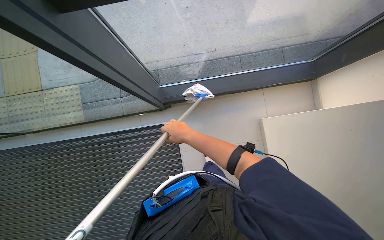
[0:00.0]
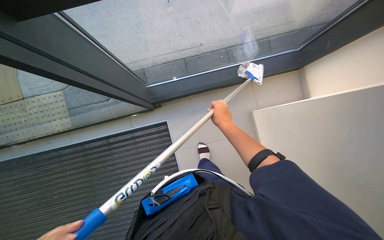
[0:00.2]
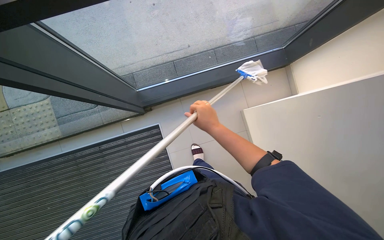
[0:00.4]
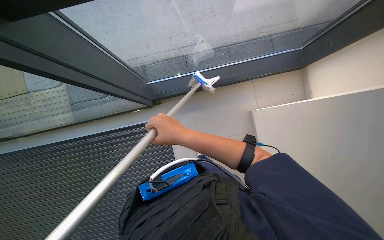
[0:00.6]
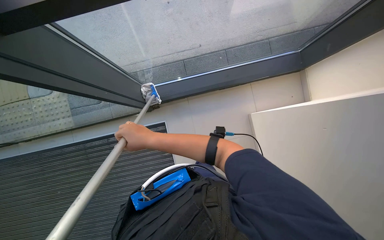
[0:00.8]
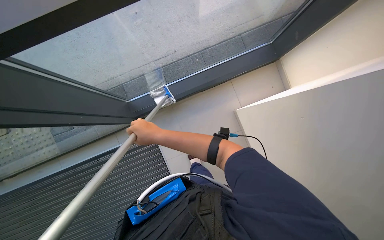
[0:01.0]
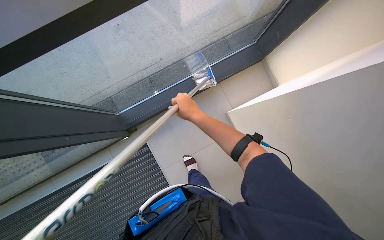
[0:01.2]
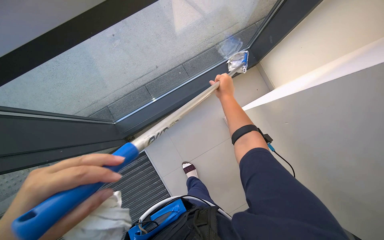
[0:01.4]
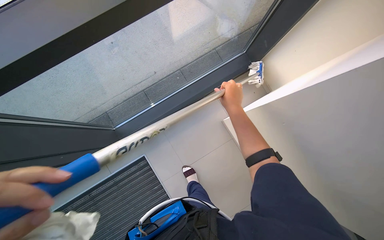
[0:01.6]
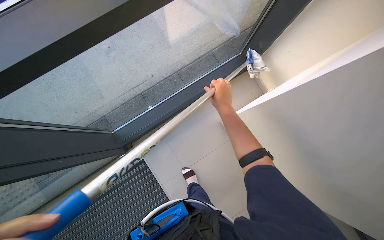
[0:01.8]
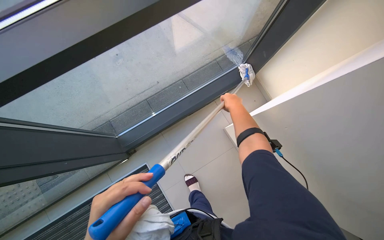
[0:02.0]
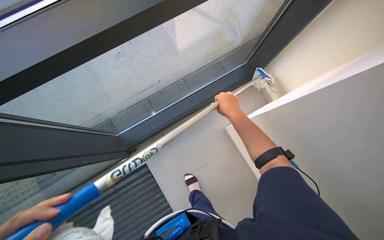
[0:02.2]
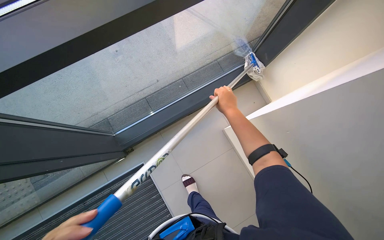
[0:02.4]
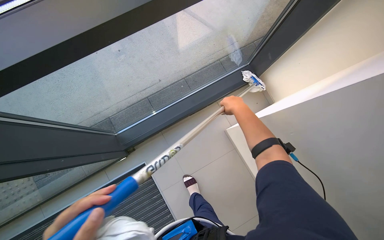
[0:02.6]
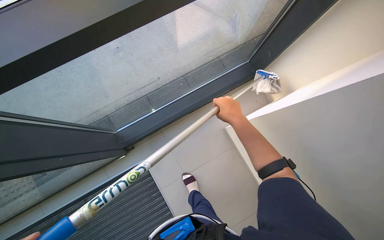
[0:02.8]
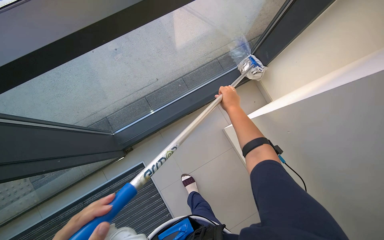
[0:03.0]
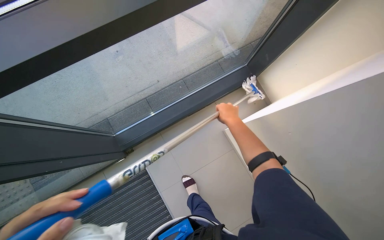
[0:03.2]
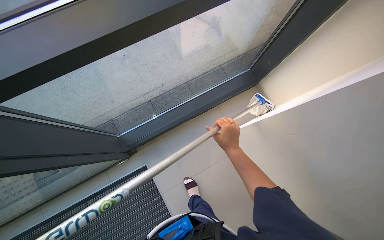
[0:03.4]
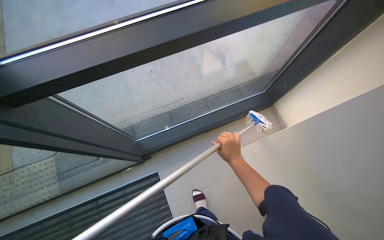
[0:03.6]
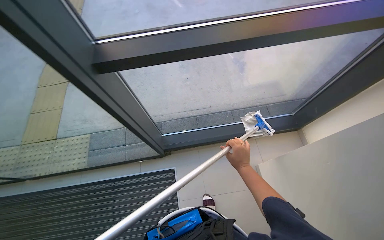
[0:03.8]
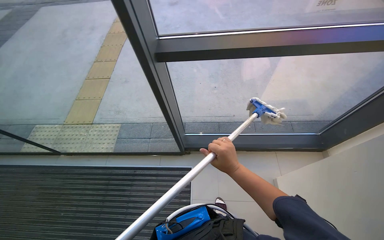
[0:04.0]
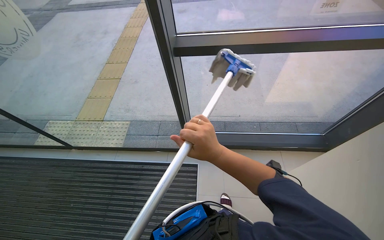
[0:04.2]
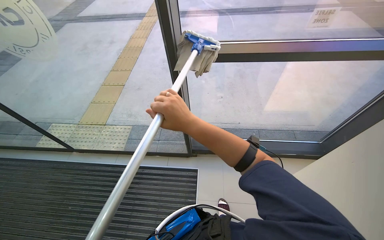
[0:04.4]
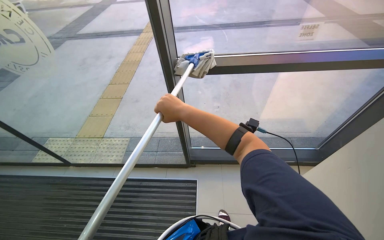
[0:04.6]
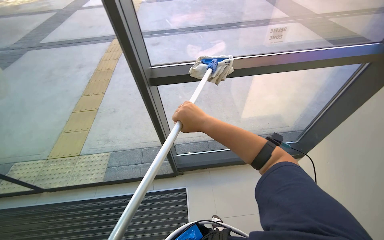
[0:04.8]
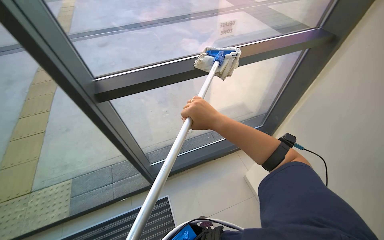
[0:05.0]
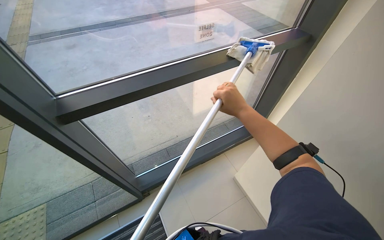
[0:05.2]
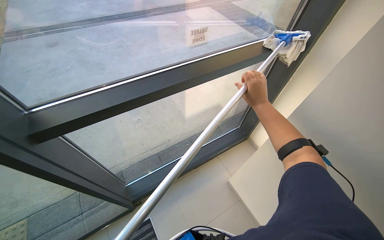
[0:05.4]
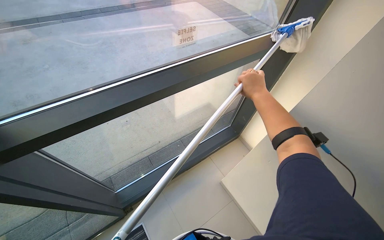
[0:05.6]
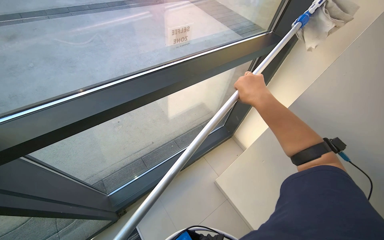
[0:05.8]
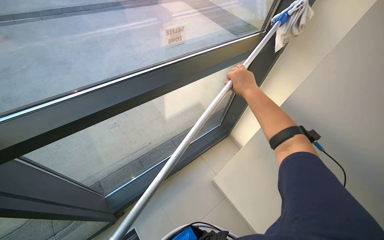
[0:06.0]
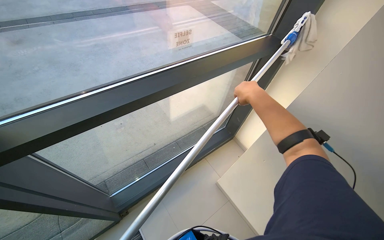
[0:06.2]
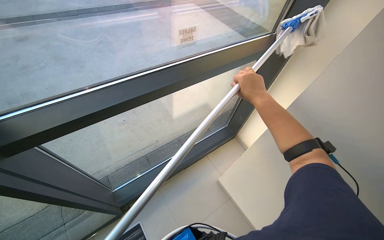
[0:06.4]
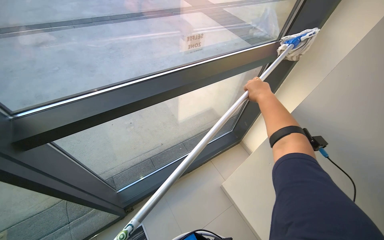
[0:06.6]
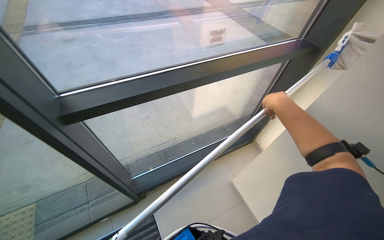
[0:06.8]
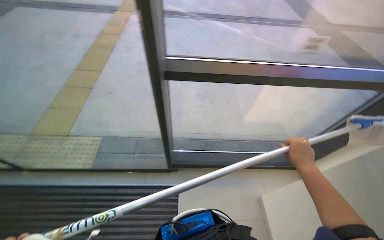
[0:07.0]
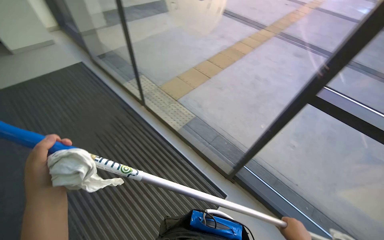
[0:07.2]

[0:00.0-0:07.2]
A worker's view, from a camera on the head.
Job: cleaning windows.
The whole recording: Cleaning glass windows. The worker cleans the large glass windows with a long-handled cleaning tool.
0:00.0 to 0:01.4: The right hand moves left and right over roughly 25 cm, changing direction 2 times.
0:01.4 to 0:02.8: The right hand goes nearer and farther, some 10 cm each way, reversing 2 times.
0:02.8 to 0:04.4: The camera is carried some 60 cm. The wearer looks roughly 35 degrees further to the left. The view tilts some 25 degrees upward.
0:04.4 to 0:05.8: The camera travels about 40 cm. The wearer looks some 40 degrees further to the right.
0:05.8 to 0:07.2: The wearer moves about 50 cm. The wearer's head swings roughly 80 degrees to the left.

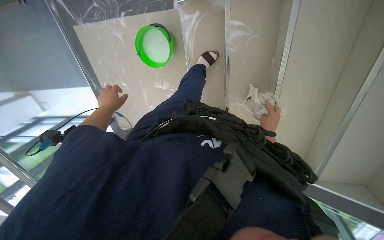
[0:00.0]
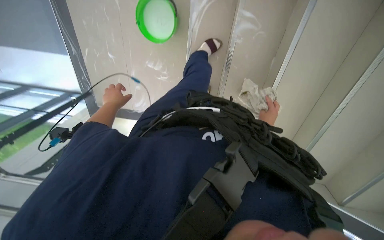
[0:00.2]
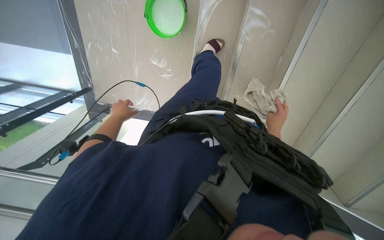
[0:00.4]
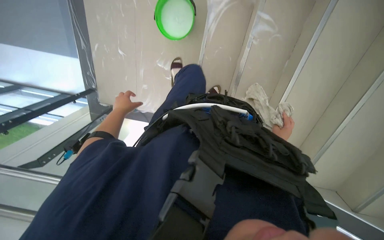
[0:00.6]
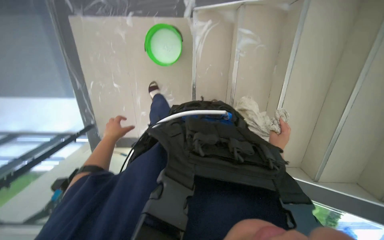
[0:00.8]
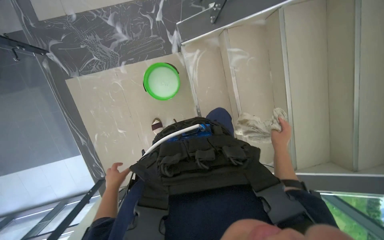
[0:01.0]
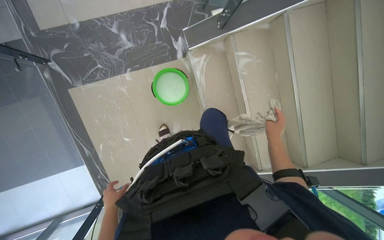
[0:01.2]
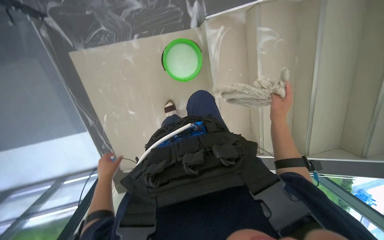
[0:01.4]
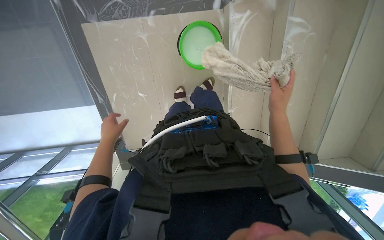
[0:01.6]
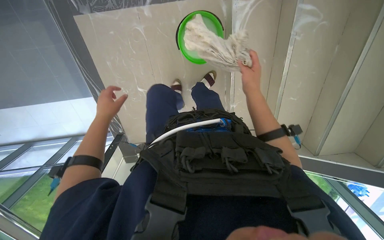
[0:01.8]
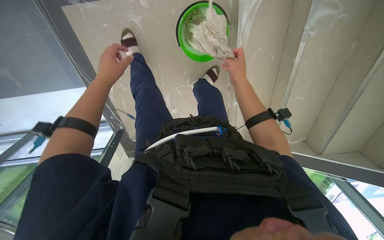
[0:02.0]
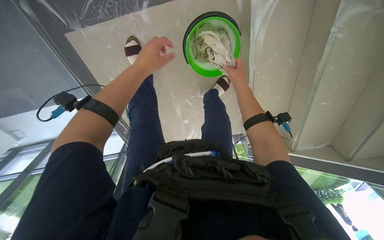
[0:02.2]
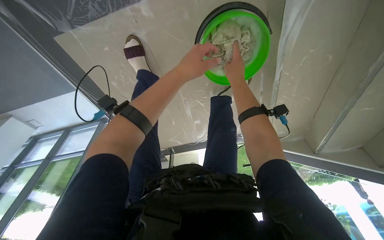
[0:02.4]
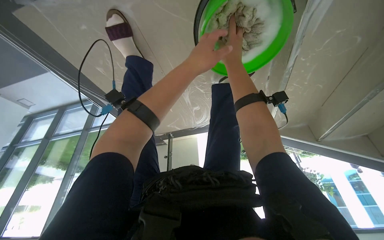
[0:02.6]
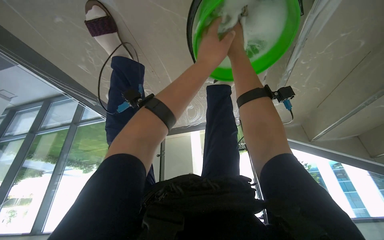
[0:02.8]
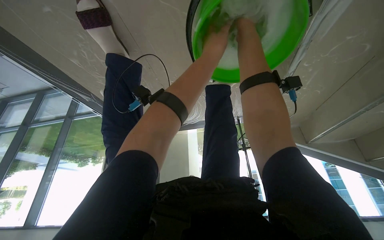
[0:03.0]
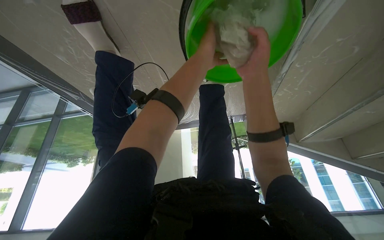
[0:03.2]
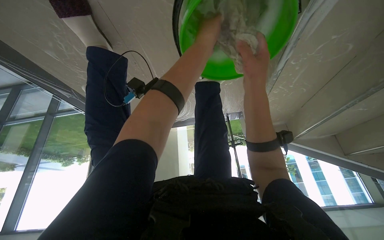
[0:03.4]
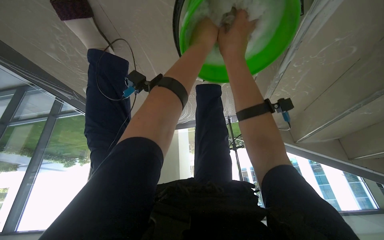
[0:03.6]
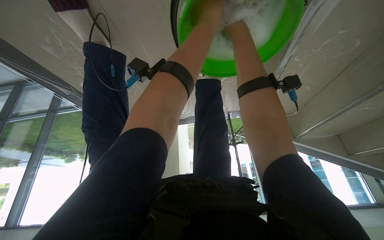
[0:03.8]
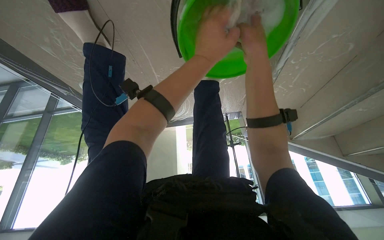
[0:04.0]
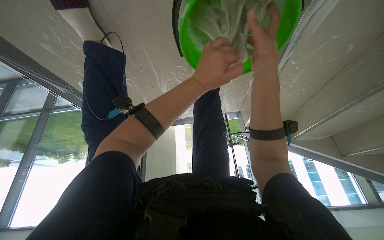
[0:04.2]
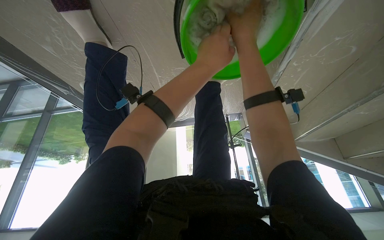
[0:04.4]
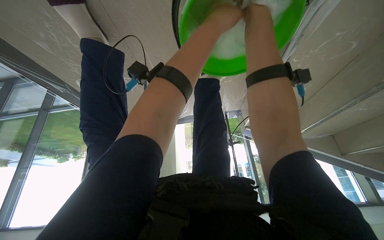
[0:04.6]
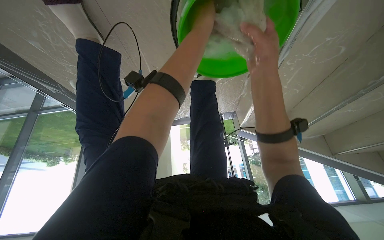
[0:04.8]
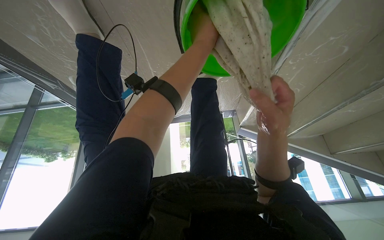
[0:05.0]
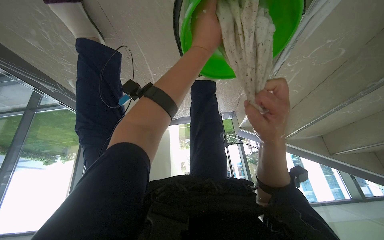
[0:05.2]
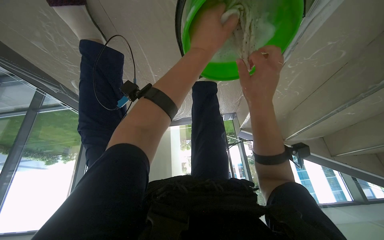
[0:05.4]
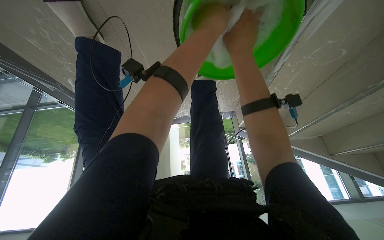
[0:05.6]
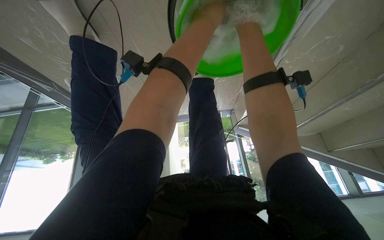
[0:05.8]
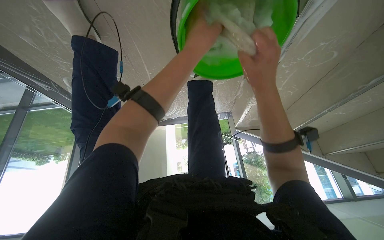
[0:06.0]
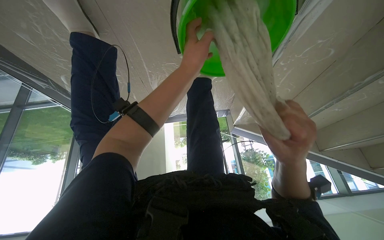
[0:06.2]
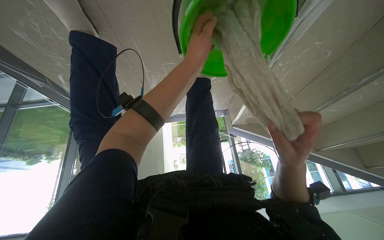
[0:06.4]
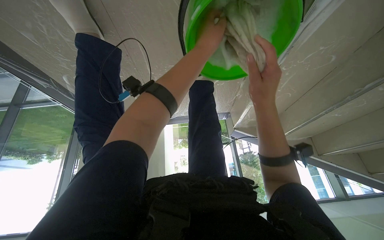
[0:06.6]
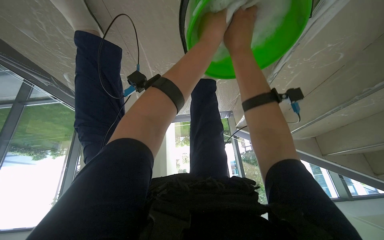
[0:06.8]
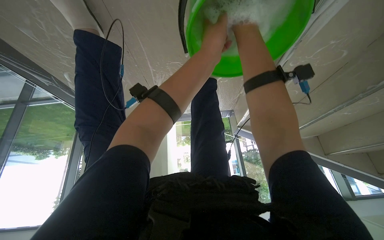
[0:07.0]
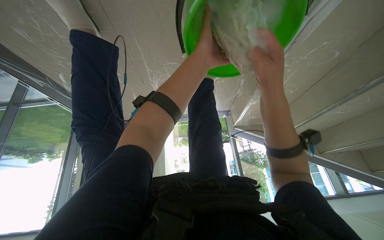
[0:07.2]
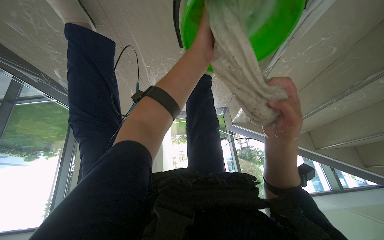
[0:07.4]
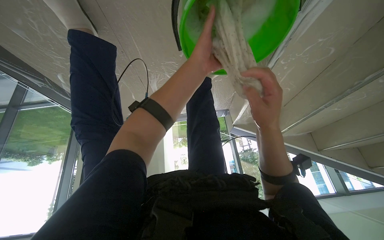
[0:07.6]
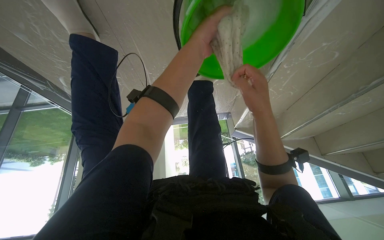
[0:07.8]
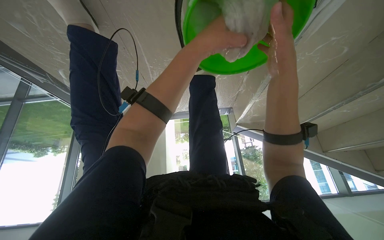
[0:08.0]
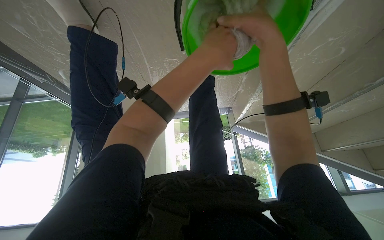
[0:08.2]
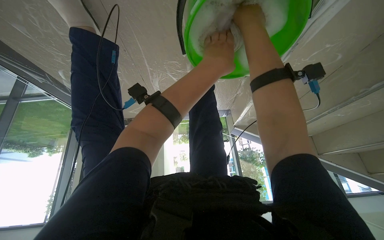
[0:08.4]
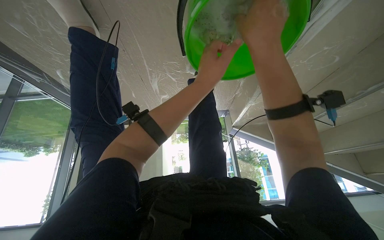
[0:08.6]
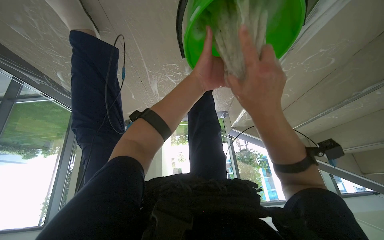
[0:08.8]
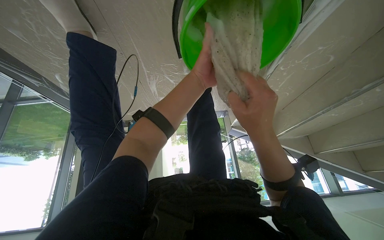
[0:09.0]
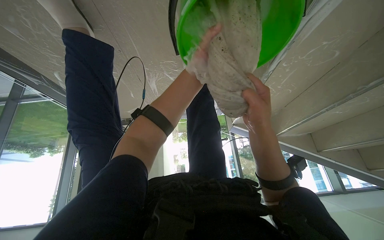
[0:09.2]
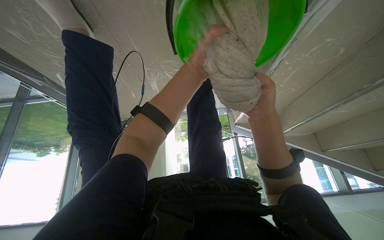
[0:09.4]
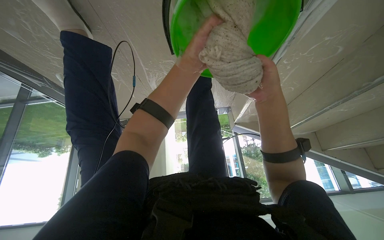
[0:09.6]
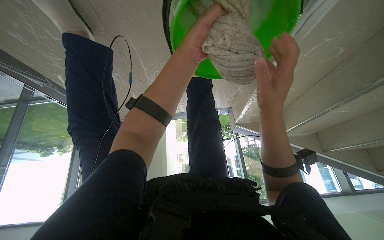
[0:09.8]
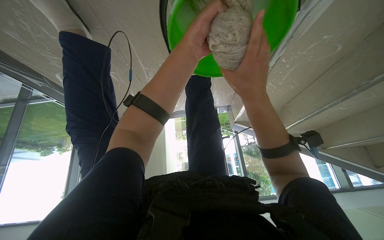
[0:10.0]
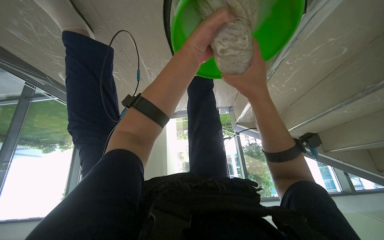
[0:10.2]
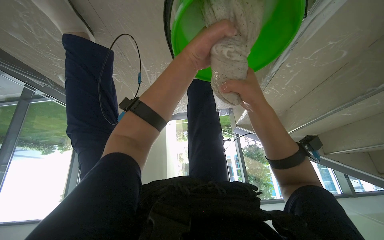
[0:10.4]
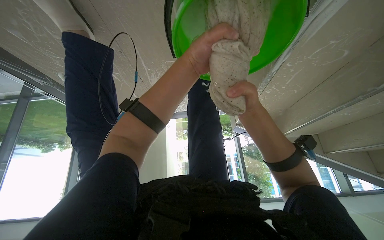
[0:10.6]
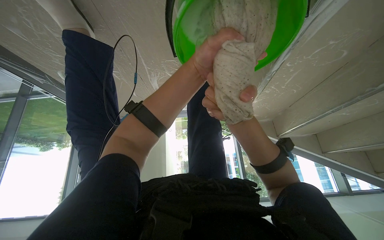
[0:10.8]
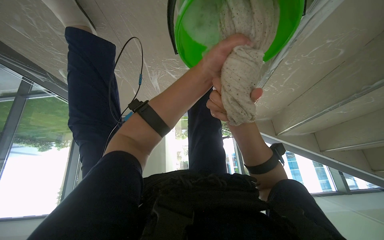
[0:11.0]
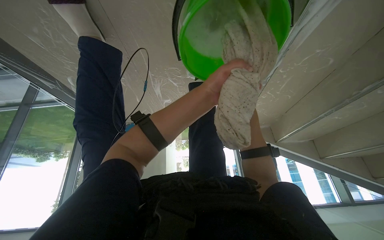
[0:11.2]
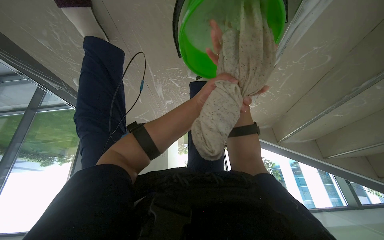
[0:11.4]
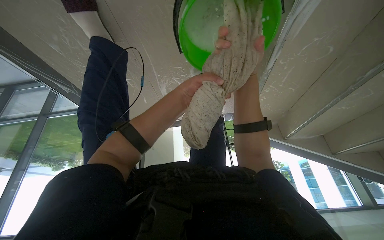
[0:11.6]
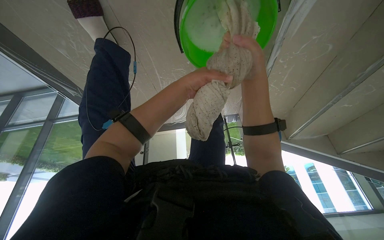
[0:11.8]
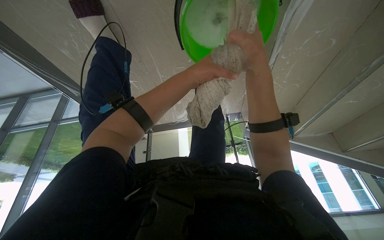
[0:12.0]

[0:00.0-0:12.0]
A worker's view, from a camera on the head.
Job: preparing cleaning supplies.
The whole recording: Washing and wringing mop. The worker washes and wrings a mop in a bucket of soapy water.
0:00.0 to 0:01.6: The camera is carried about 50 cm.
0:03.0 to 0:04.4: The right hand swings up and down the picture, roughly 15 cm each way, with 2 reversals.
0:04.4 to 0:06.0: The left hand goes up and down the picture, approximately 15 cm each way, reversing 3 times. The right hand swings up and down the picture, roughly 30 cm each way, with 3 reversals.
0:06.0 to 0:07.6: The right hand swings up and down the picture, about 30 cm each way, with 2 reversals.
0:07.6 to 0:09.0: The right hand goes up the picture and returns, some 30 cm each way; the left hand goes nearer to the camera and returns, some 5 cm each way.
0:09.0 to 0:10.4: The right hand shifts roughly 10 cm farther from the camera and up the picture.
